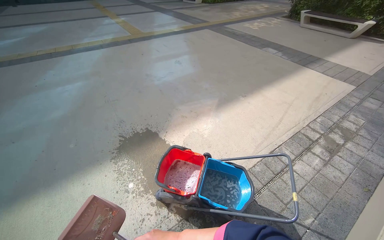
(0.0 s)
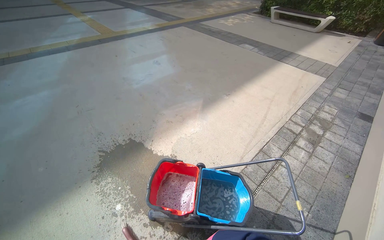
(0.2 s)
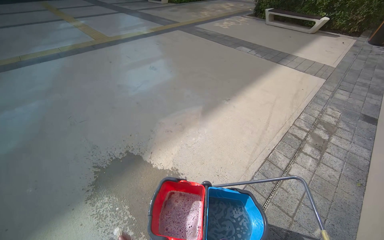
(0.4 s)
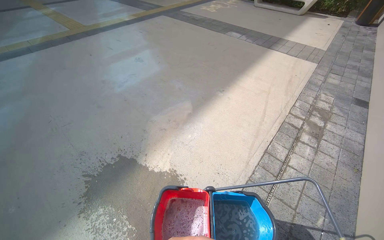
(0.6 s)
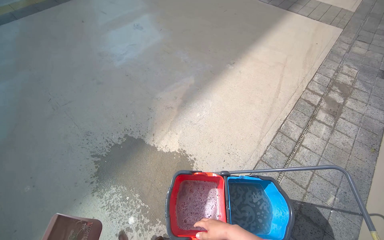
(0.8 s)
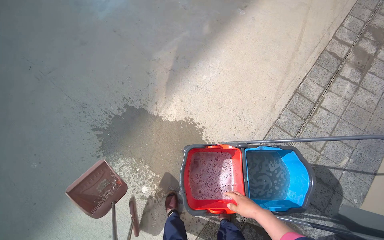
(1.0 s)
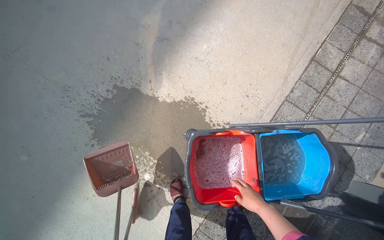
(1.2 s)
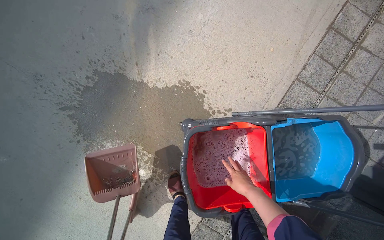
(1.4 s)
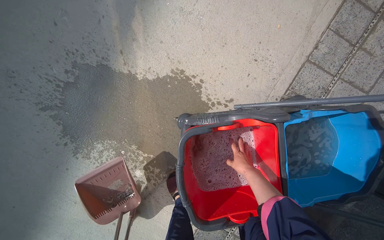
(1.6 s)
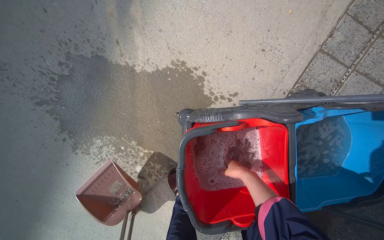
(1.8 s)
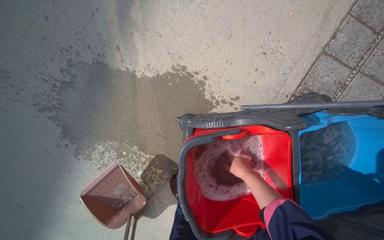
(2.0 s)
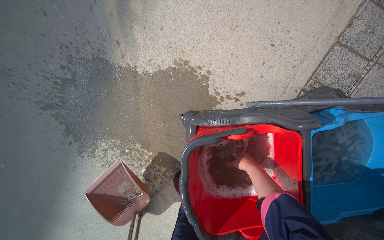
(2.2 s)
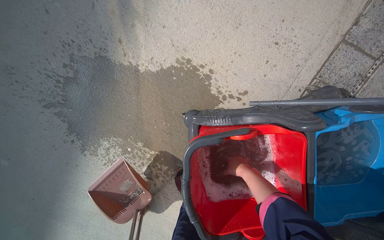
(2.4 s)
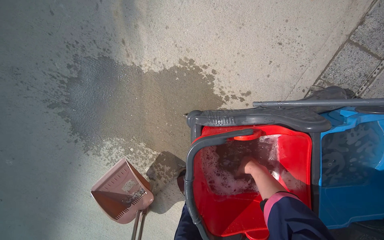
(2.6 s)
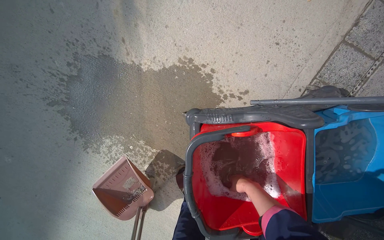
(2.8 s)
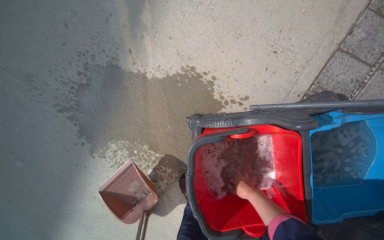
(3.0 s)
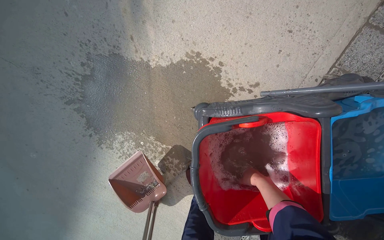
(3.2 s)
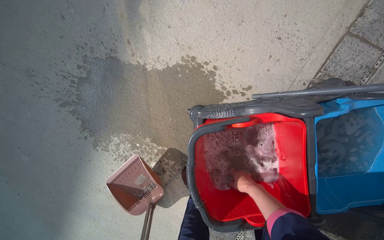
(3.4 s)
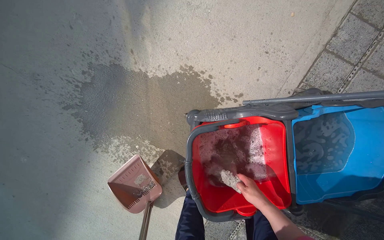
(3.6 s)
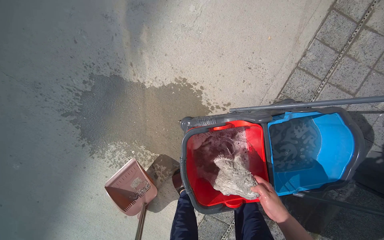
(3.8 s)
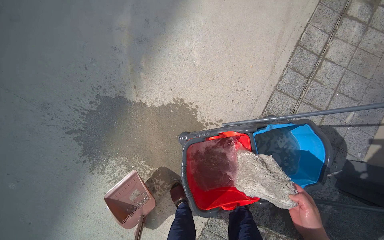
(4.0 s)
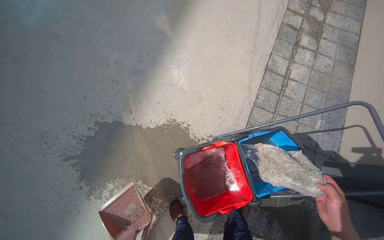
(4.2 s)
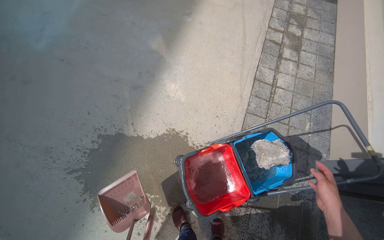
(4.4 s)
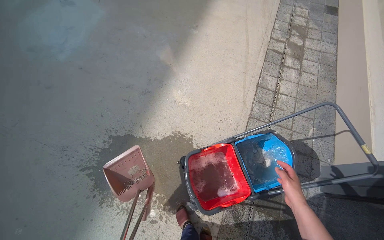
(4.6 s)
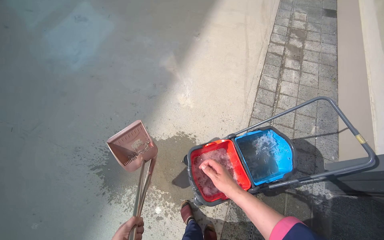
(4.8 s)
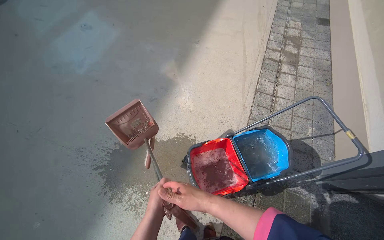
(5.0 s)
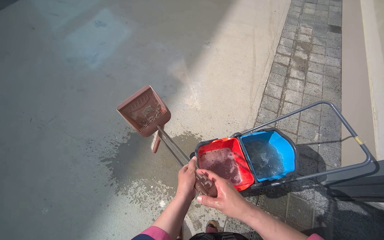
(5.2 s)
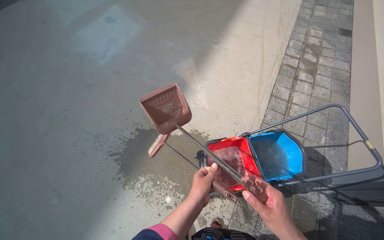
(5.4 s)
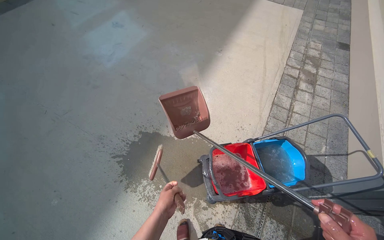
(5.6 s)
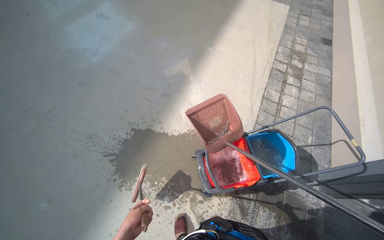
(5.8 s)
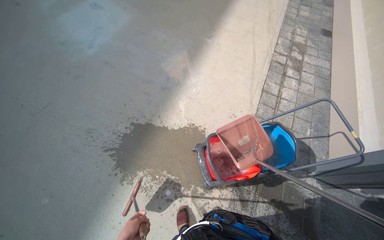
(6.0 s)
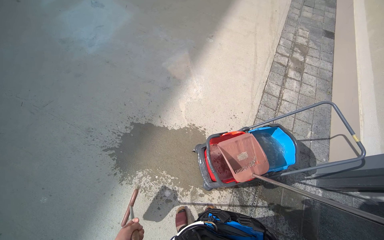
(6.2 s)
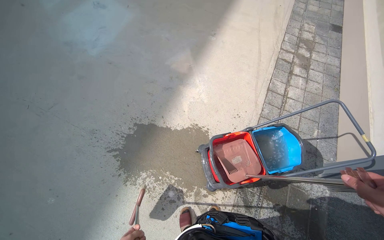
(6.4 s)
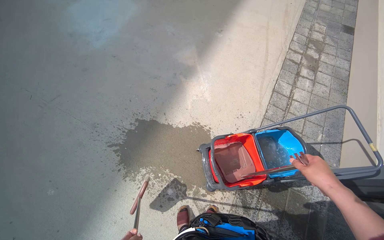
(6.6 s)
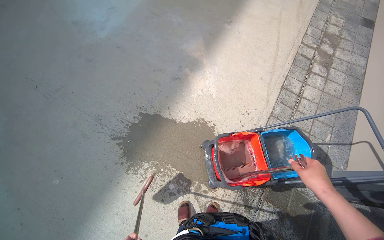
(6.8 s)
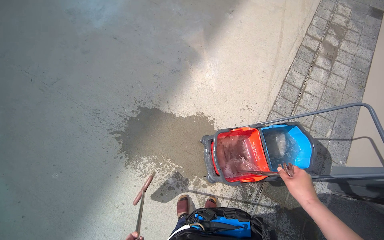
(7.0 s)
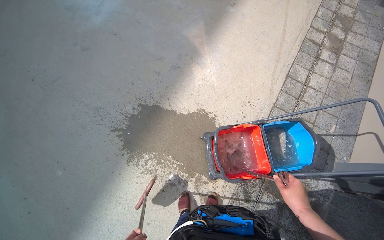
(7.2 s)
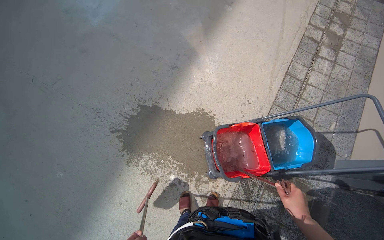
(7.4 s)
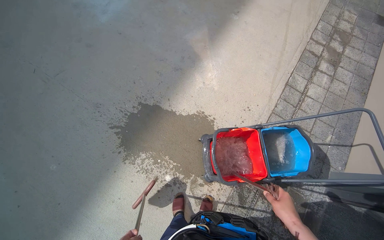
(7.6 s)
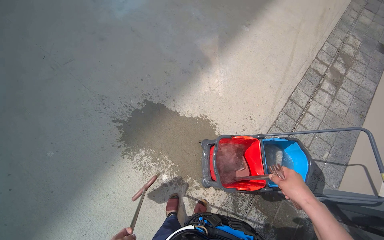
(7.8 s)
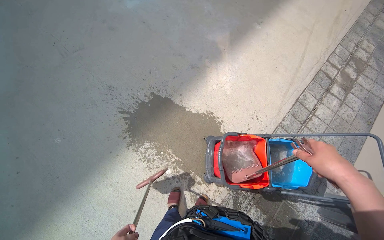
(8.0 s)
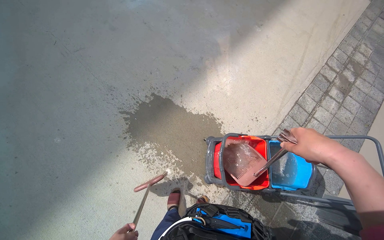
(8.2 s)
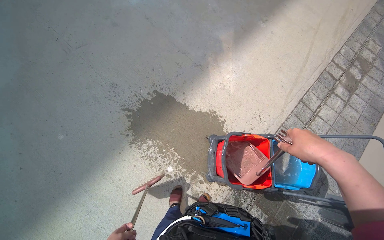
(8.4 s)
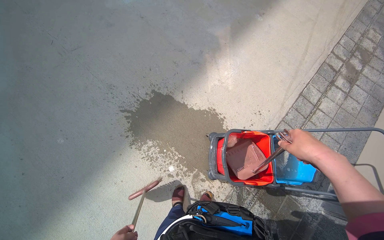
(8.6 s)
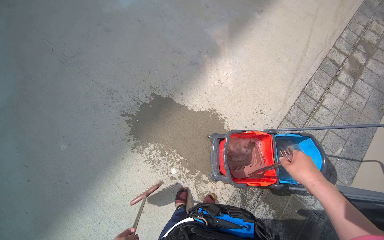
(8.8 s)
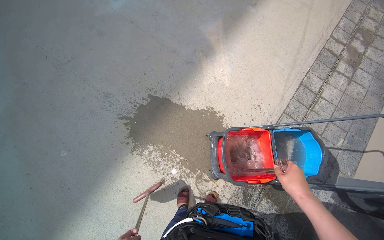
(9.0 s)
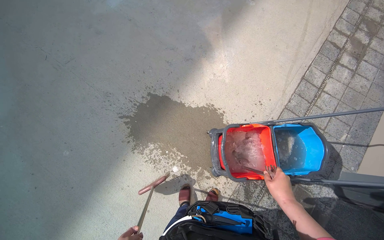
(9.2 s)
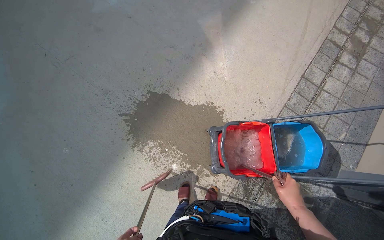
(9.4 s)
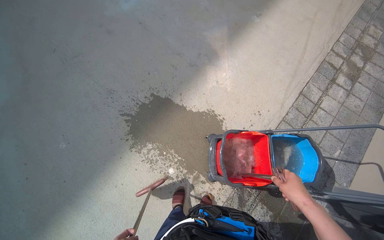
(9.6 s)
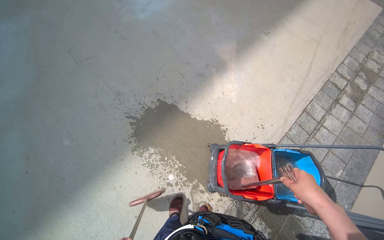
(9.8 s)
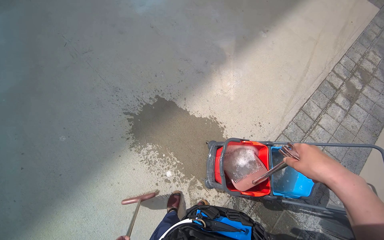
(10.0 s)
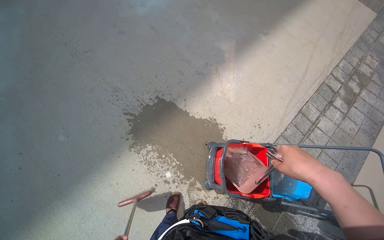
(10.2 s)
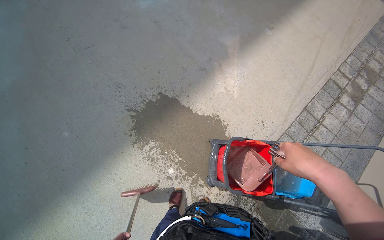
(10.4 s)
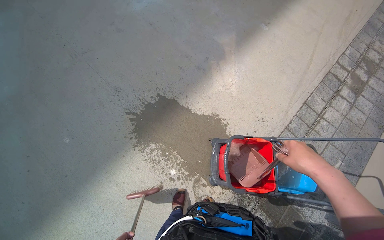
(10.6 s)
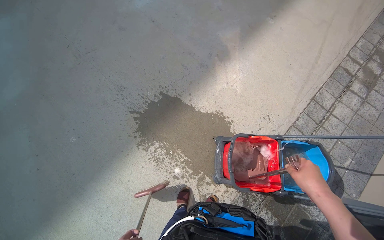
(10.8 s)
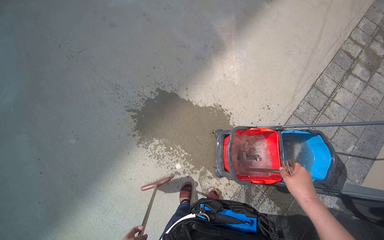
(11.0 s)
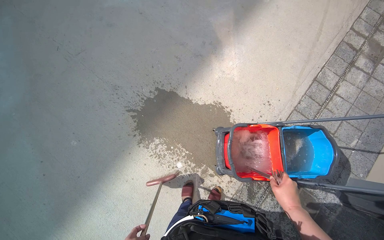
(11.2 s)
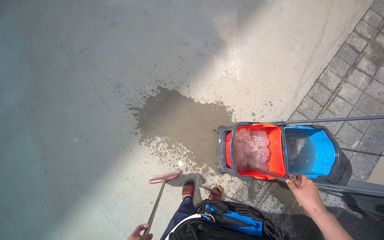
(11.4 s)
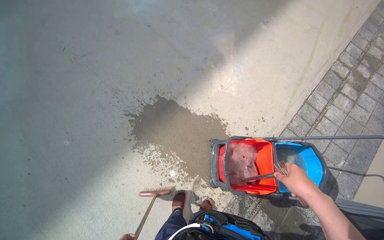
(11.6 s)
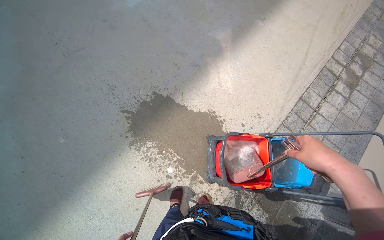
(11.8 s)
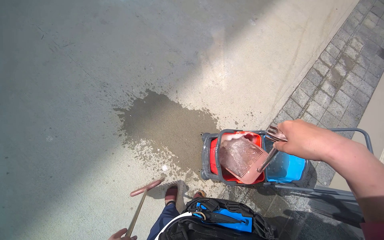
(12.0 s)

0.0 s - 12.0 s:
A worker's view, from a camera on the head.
Job: preparing cleaning supplies.
The whole recording: Washing broom and dustpan outside. The worker takes the broom and dustpan outside, washes them in the bucket, and puts them back in place.
0.0 s - 1.6 s: The camera travels roughly 1 m. The wearer looks some 25 degrees further to the right. The camera pitches downward, by about 50 degrees.
3.0 s - 4.4 s: The camera is carried some 50 cm. The camera pitches upward, by approximately 25 degrees.
7.6 s - 9.0 s: The right hand travels up the picture and back again, roughly 25 cm each way.
9.0 s - 10.4 s: The right hand is displaced up the picture, nearer to the camera and to the left by some 20 cm.
10.4 s - 12.0 s: The right hand reaches about 15 cm down the picture, then returns.

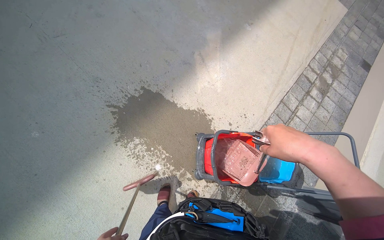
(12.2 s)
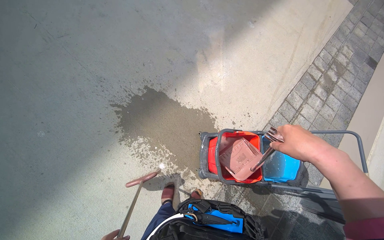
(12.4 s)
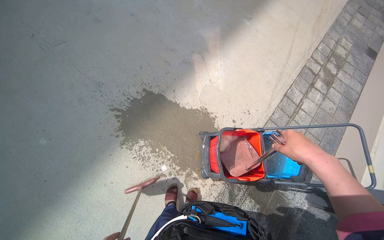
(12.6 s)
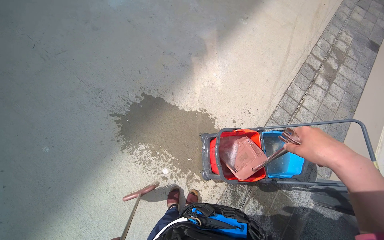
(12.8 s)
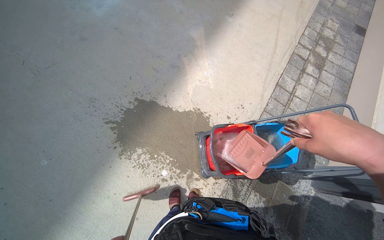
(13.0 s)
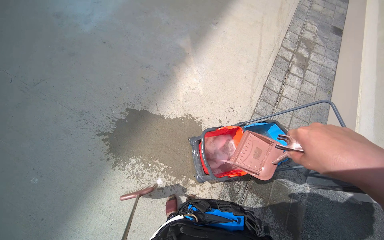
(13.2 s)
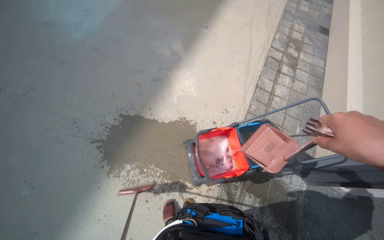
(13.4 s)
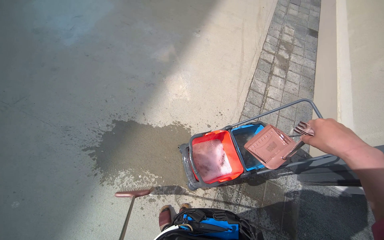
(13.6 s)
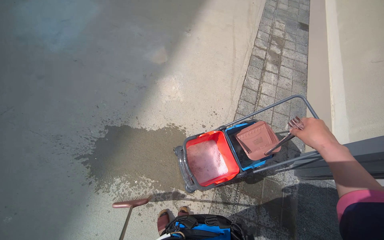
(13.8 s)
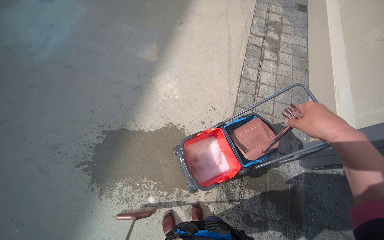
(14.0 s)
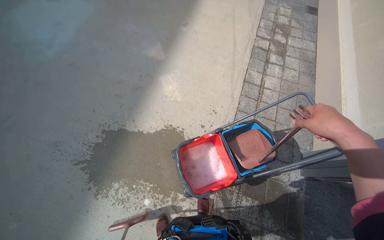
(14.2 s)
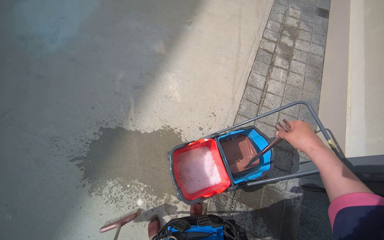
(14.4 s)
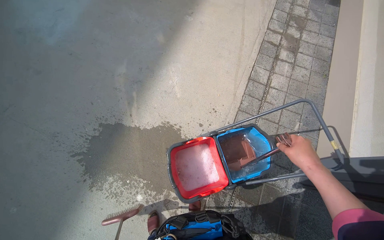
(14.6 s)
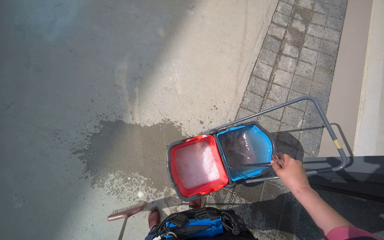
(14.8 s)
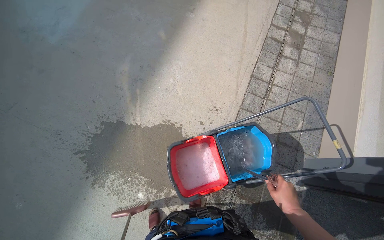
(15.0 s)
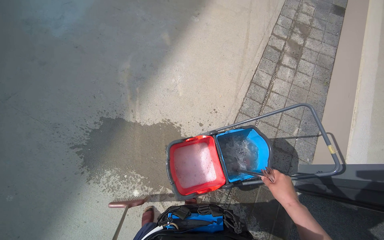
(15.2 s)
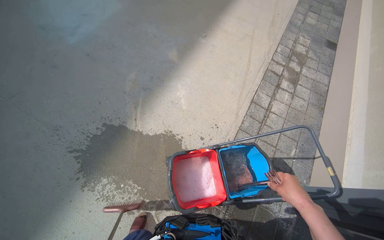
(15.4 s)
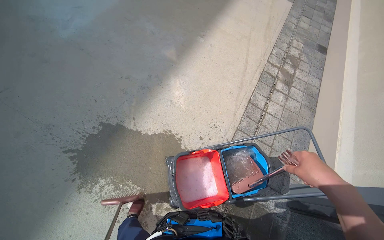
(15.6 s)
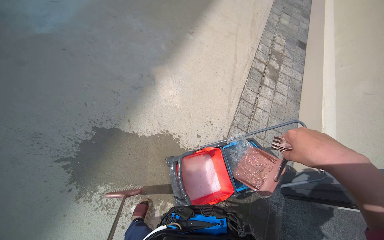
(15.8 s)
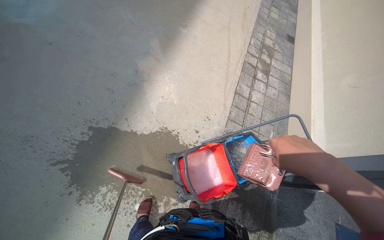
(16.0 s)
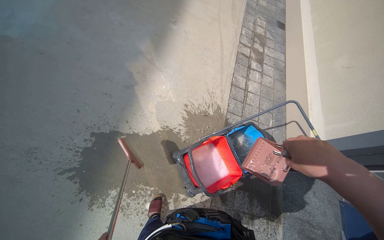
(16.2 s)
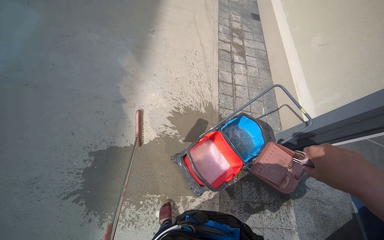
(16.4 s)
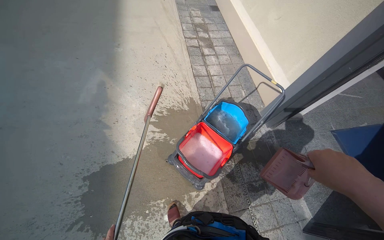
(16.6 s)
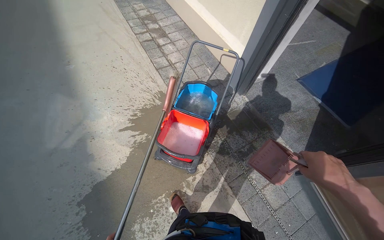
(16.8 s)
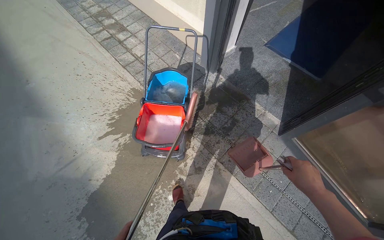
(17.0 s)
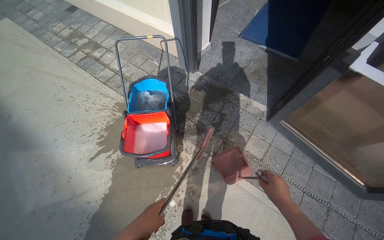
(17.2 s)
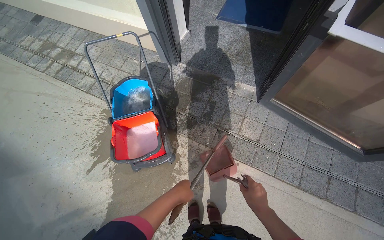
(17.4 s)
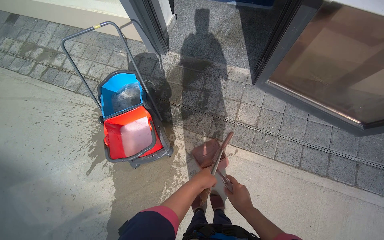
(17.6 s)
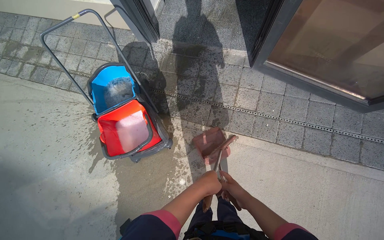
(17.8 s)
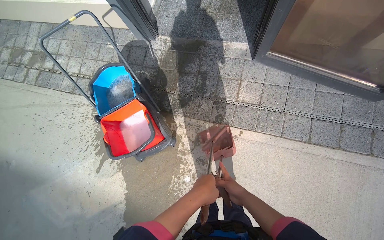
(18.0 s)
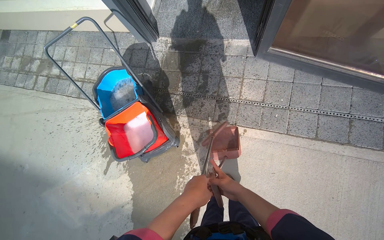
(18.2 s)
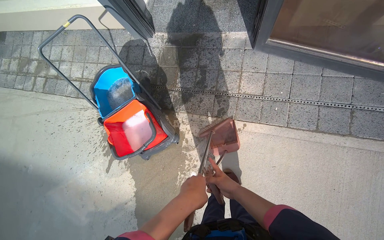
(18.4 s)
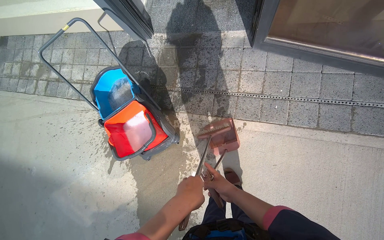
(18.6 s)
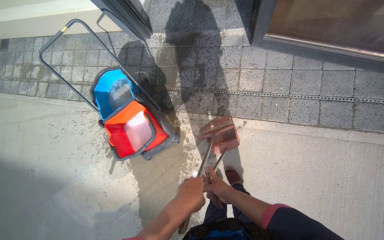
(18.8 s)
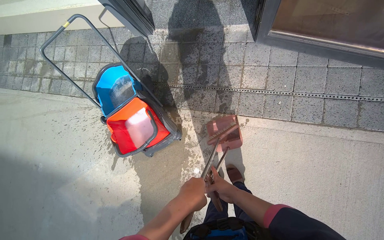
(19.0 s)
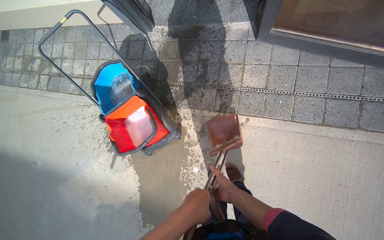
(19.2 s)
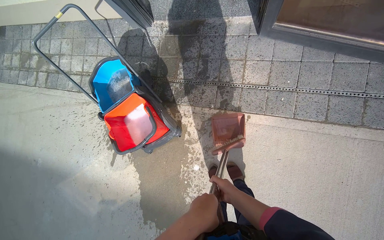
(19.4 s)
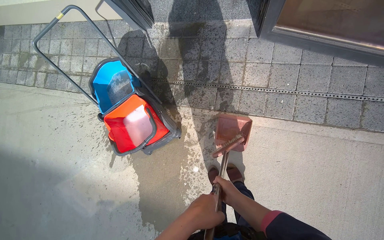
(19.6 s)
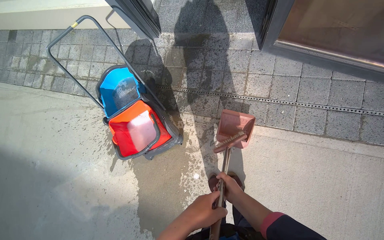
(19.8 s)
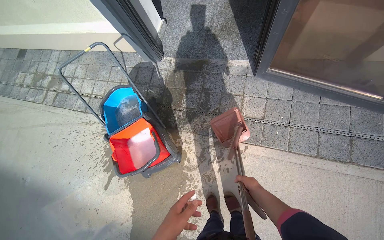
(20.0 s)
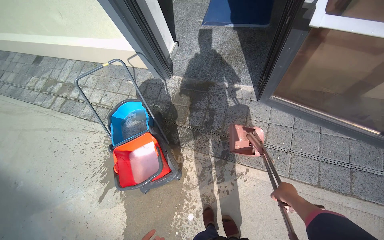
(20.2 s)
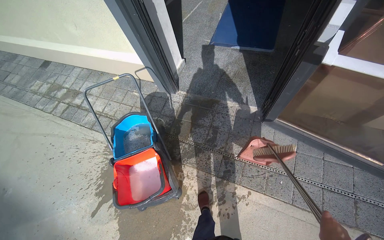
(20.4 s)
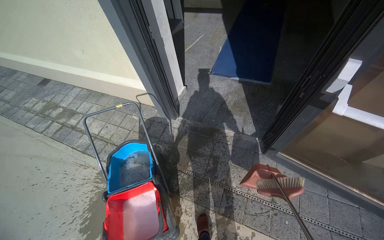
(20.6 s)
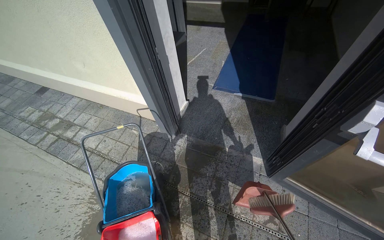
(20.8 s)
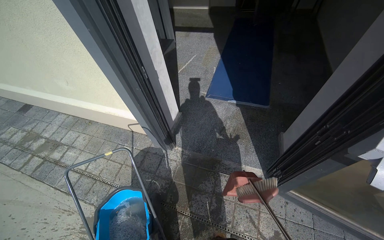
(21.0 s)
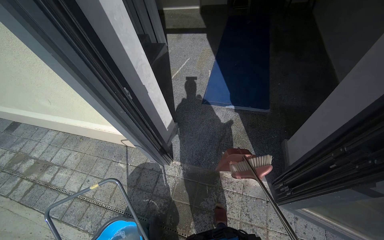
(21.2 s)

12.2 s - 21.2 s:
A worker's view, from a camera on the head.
Job: preparing cleaning supplies.
The whole recording: Washing broom and dustpan outside. The worker takes the broom and dustpan outside, washes them in the bucket, and puts them back in place.
15.2 s - 16.6 s: The head turns to the right by approximately 35 degrees.
16.6 s - 18.2 s: The camera travels approximately 60 cm. The camera pitches downward, by some 20 degrees. The scene rotates counterclockwise by approximately 70 degrees.
18.2 s - 19.8 s: The hands work in one place, with small movements.
19.8 s - 21.2 s: The camera travels roughly 60 cm. The view tilts approximately 25 degrees upward.
